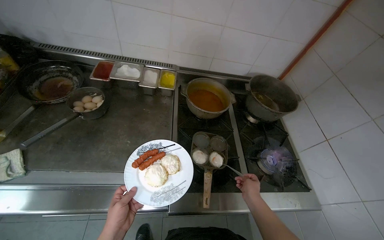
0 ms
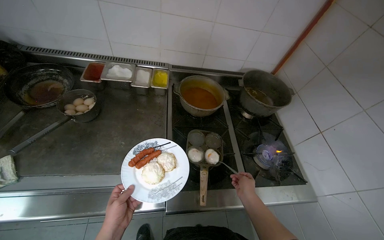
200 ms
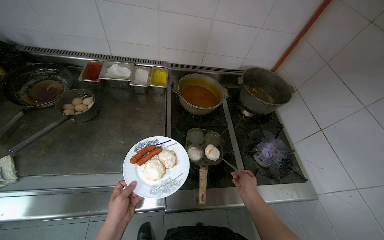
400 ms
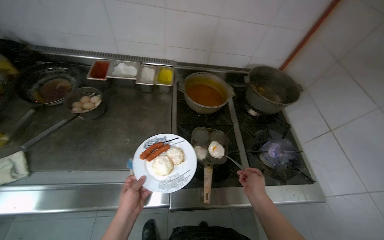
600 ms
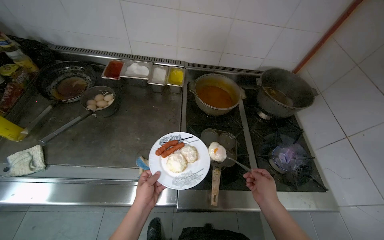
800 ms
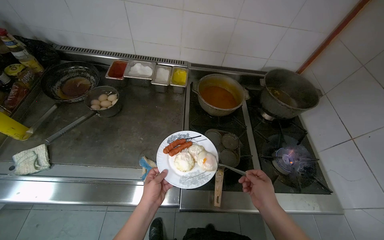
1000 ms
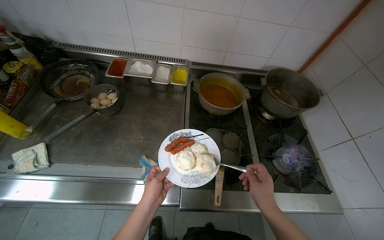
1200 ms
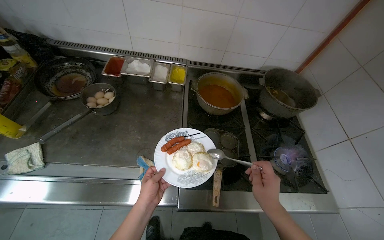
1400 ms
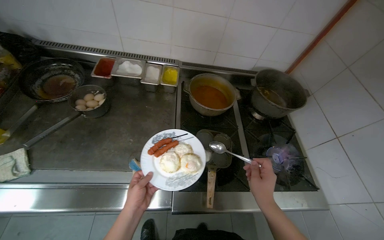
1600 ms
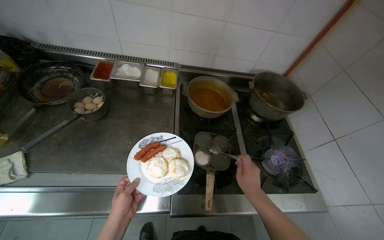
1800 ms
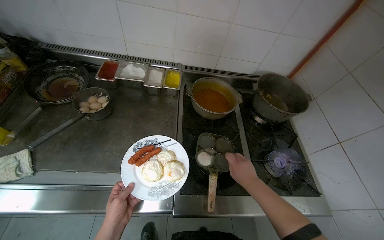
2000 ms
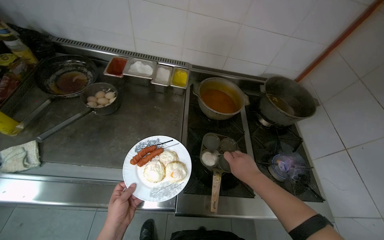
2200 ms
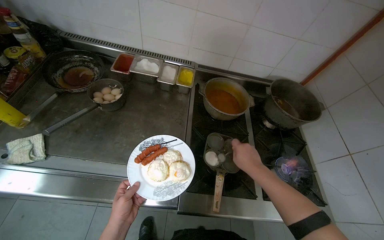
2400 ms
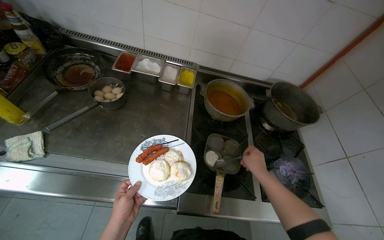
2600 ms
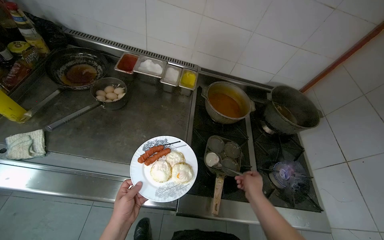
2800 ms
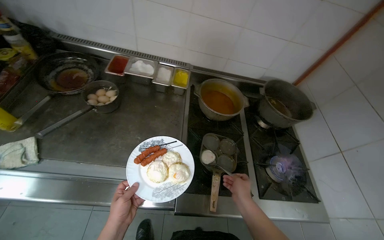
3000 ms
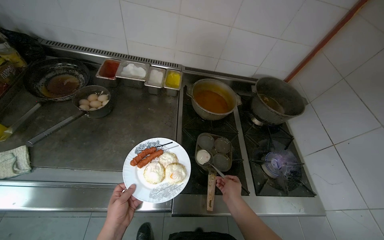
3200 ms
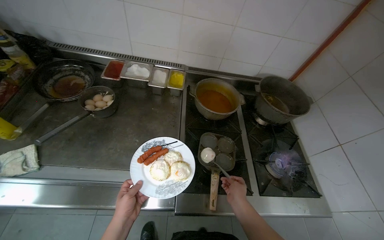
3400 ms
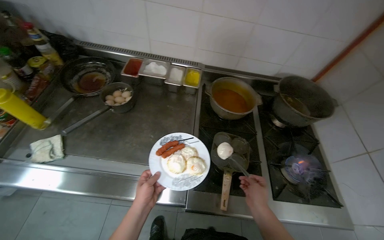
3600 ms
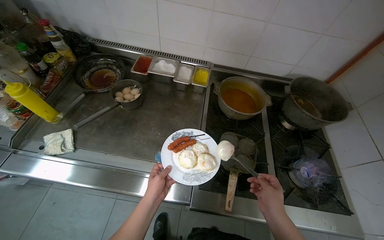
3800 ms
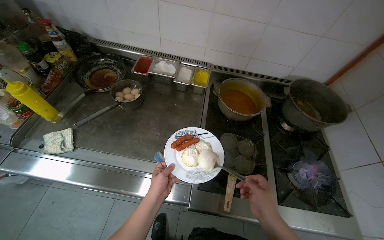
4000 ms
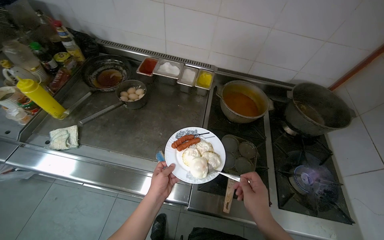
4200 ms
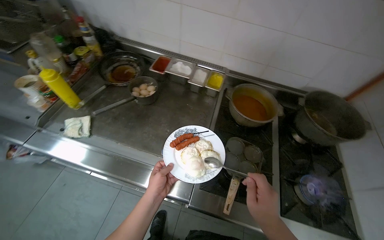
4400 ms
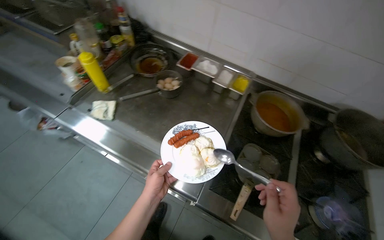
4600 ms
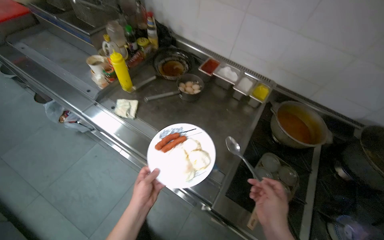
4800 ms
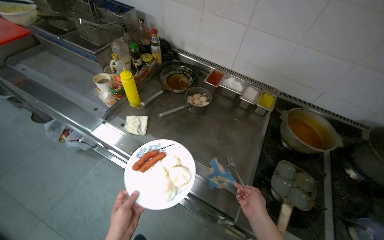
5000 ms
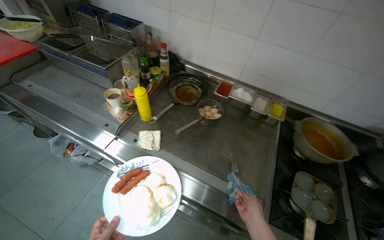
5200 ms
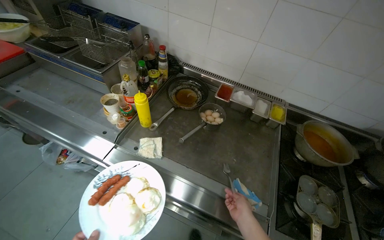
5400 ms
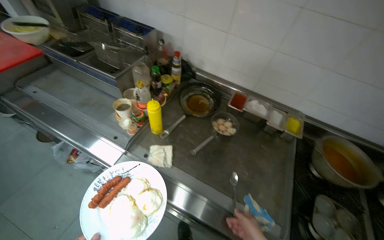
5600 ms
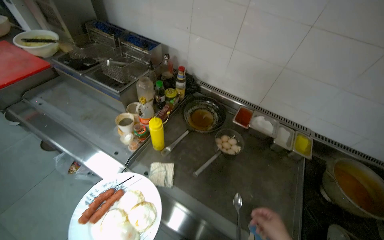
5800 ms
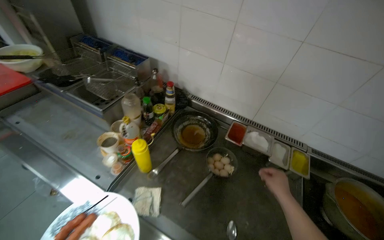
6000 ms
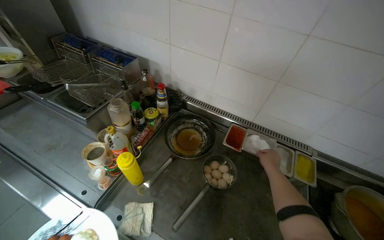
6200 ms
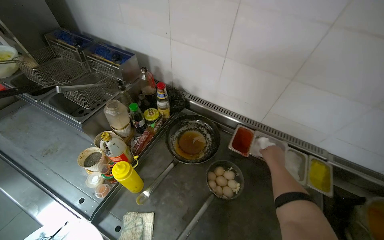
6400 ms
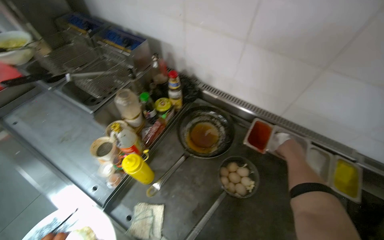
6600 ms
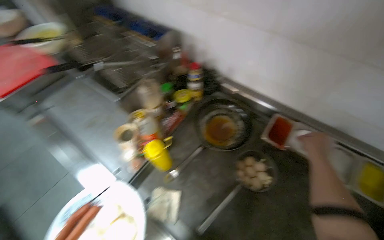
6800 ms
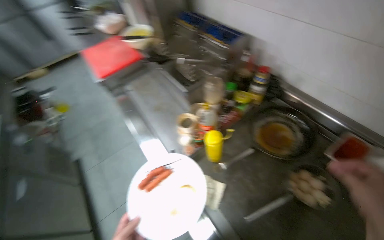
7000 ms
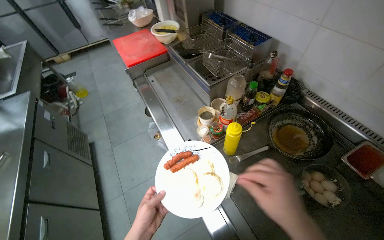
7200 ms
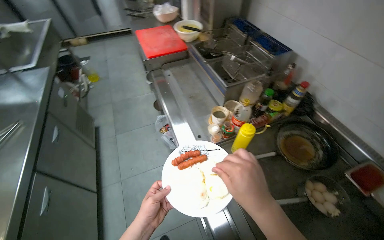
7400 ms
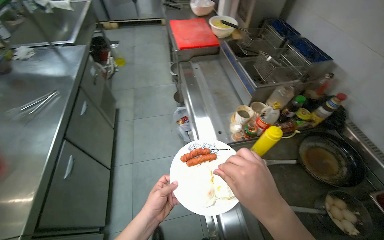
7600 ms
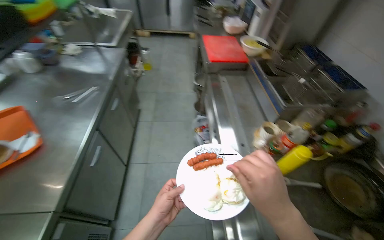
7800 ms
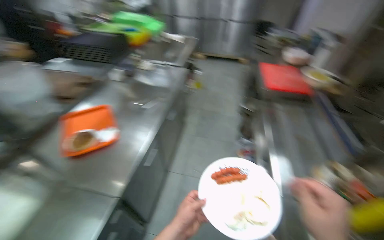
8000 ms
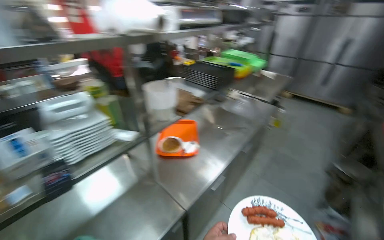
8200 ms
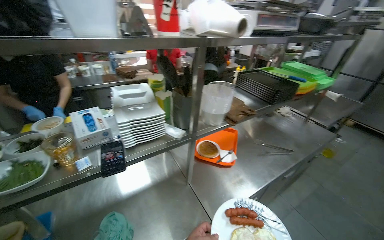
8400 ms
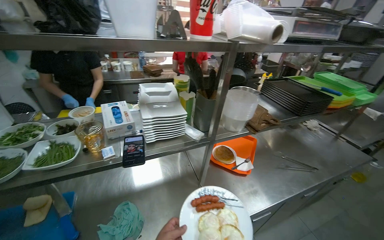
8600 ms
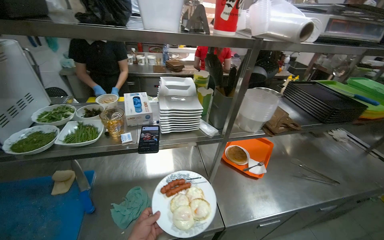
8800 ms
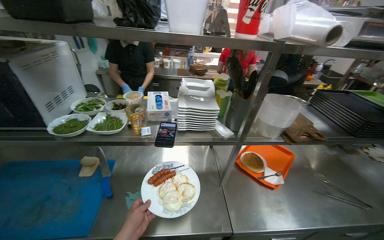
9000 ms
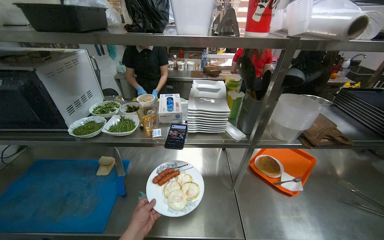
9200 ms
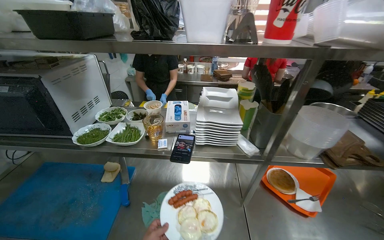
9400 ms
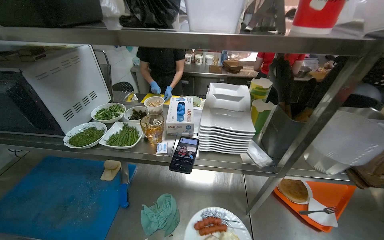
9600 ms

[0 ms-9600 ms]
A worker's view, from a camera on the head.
Job: preparing food.
The whole recording: Transferring cooked eggs to plate. The worker transfers cooked eggs from a pan to a plate using a spoon.
0 ms to 1600 ms: The right hand heads nearer to the camera, covering about 10 cm.
1600 ms to 3200 ms: The right hand goes roughly 10 cm farther from the camera.
3200 ms to 4800 ms: The head rotates about 35 degrees to the left. The right hand goes roughly 15 cm nearer to the camera.
4800 ms to 6400 ms: The wearer moves about 50 cm.
6400 ms to 8000 ms: The camera is carried approximately 60 cm. The wearer looks roughly 75 degrees further to the left.
8000 ms to 9600 ms: The wearer's head swings roughly 85 degrees to the left.

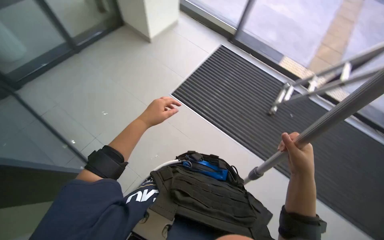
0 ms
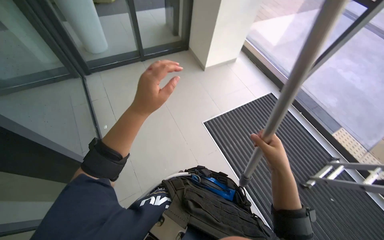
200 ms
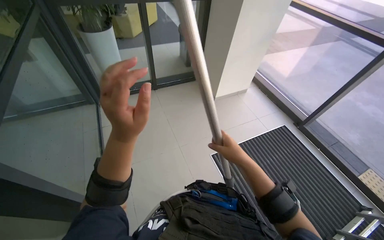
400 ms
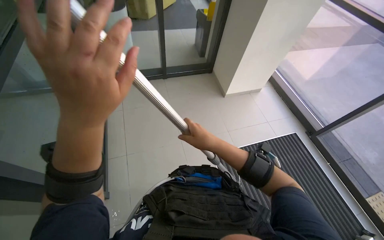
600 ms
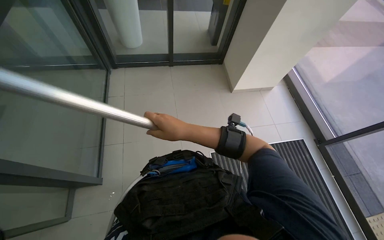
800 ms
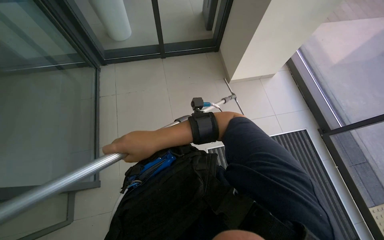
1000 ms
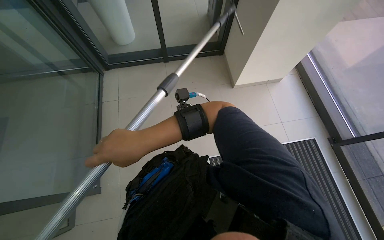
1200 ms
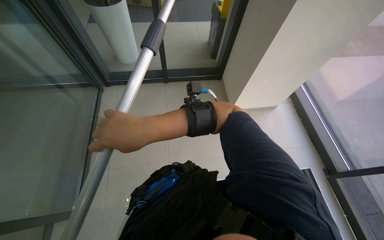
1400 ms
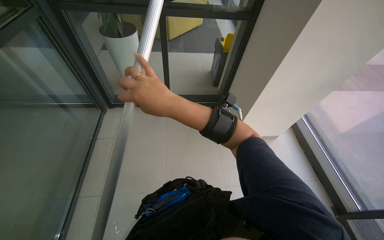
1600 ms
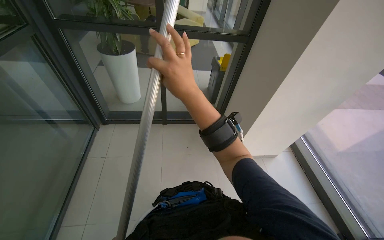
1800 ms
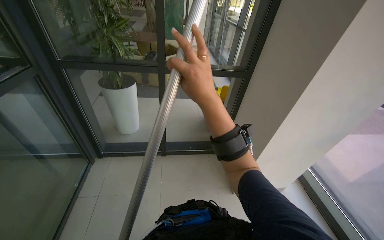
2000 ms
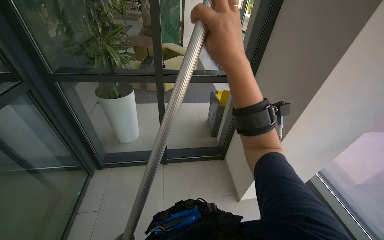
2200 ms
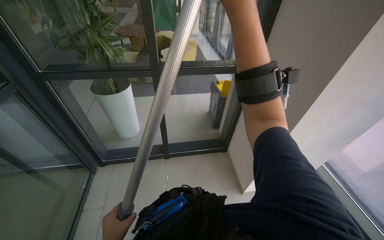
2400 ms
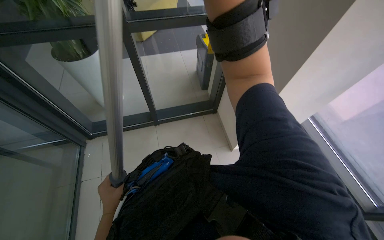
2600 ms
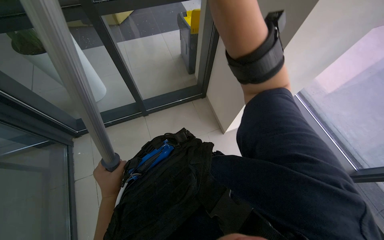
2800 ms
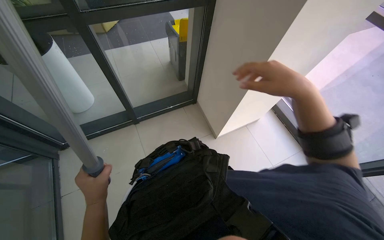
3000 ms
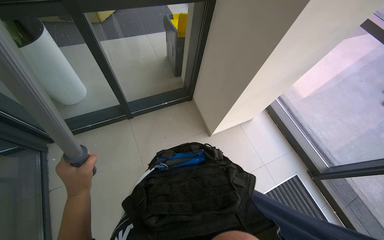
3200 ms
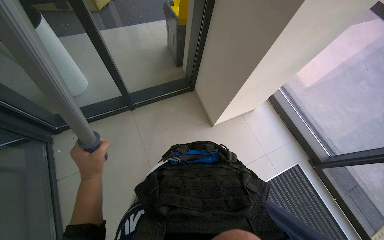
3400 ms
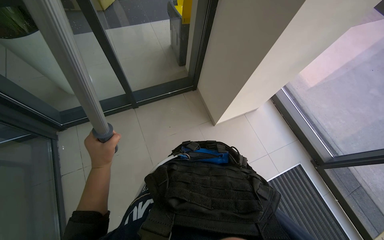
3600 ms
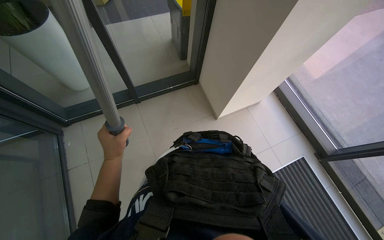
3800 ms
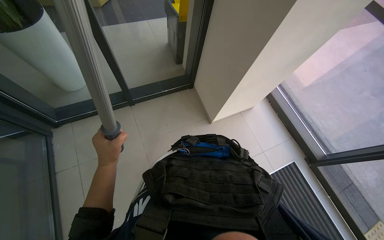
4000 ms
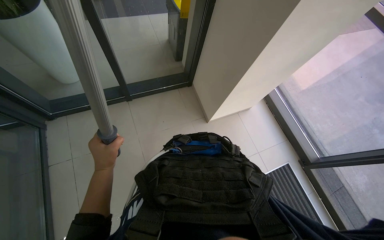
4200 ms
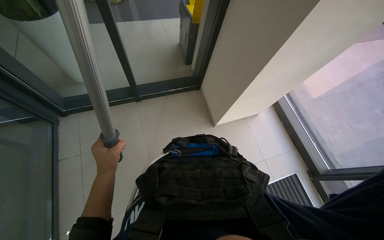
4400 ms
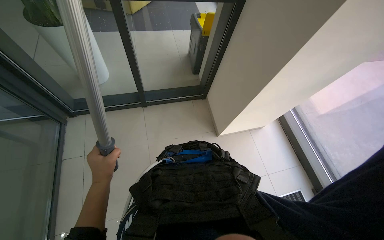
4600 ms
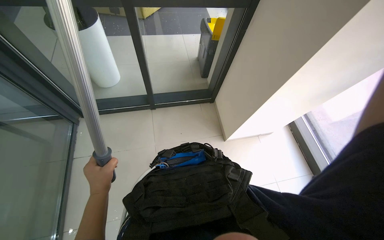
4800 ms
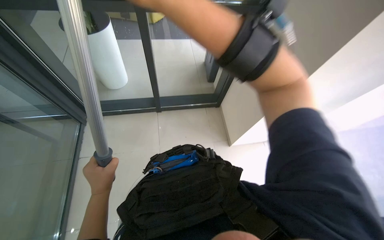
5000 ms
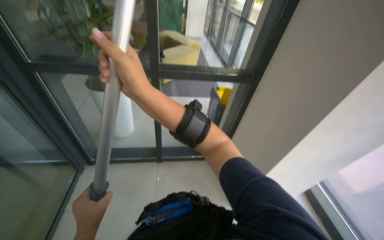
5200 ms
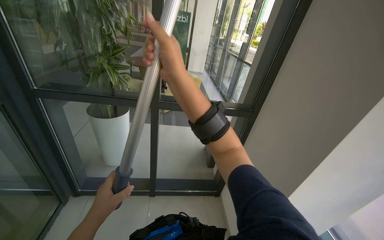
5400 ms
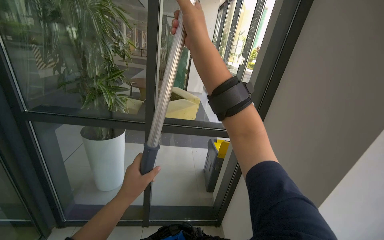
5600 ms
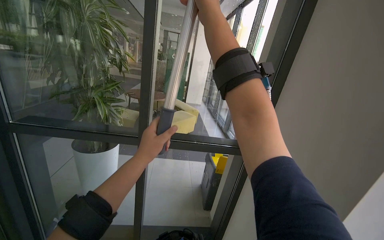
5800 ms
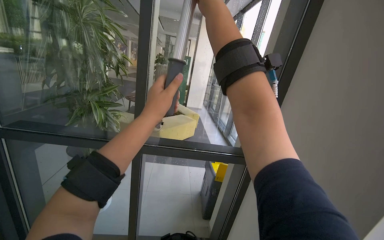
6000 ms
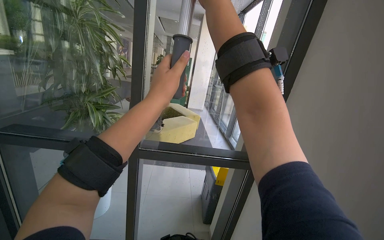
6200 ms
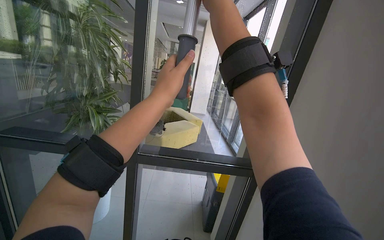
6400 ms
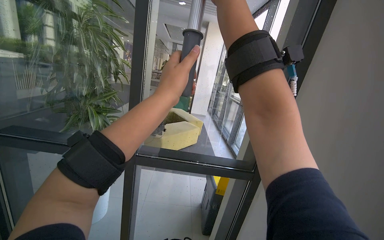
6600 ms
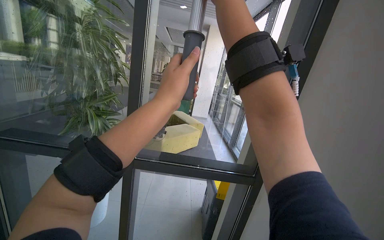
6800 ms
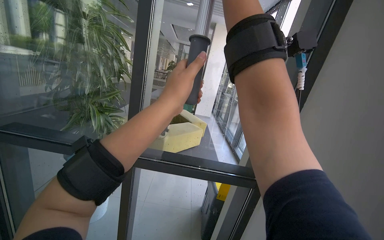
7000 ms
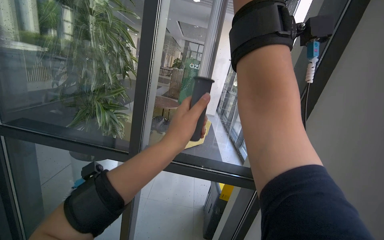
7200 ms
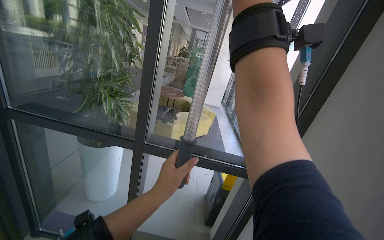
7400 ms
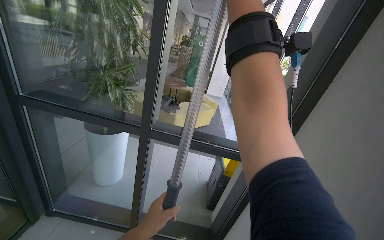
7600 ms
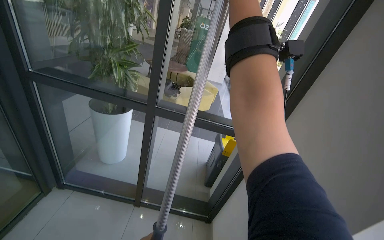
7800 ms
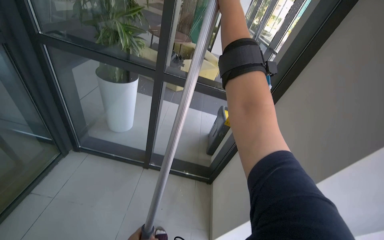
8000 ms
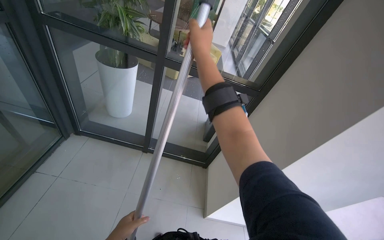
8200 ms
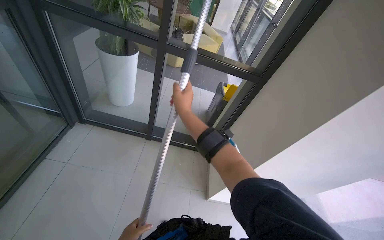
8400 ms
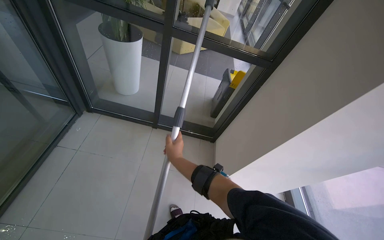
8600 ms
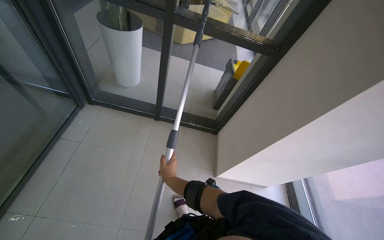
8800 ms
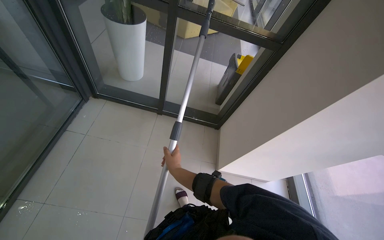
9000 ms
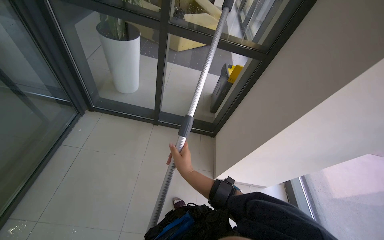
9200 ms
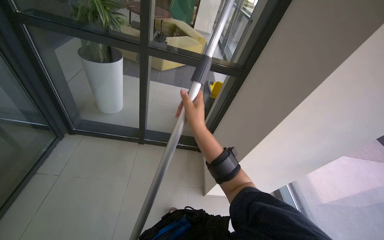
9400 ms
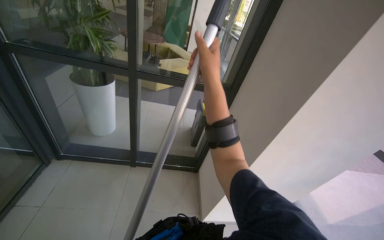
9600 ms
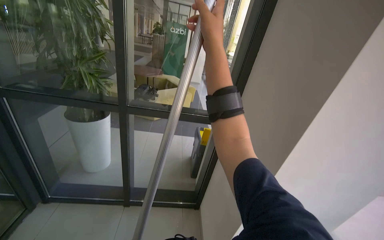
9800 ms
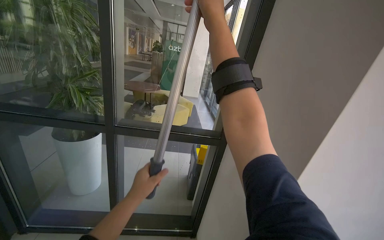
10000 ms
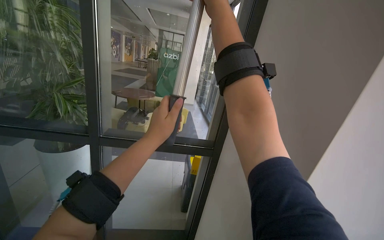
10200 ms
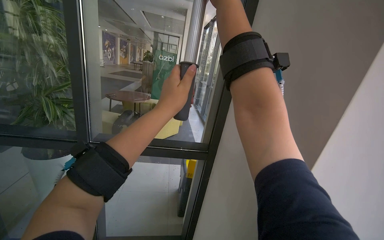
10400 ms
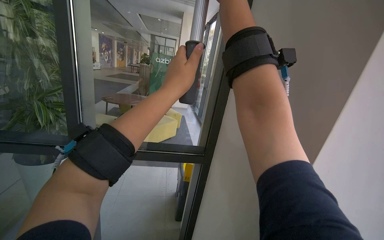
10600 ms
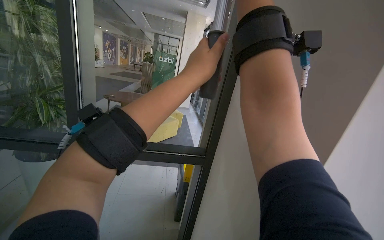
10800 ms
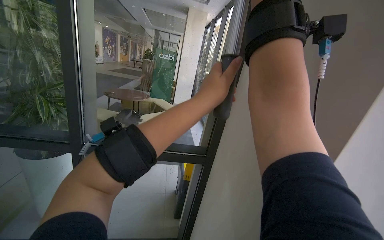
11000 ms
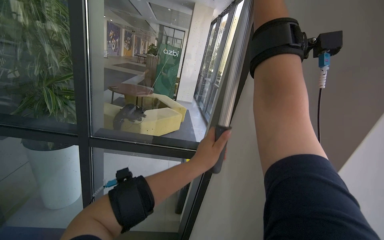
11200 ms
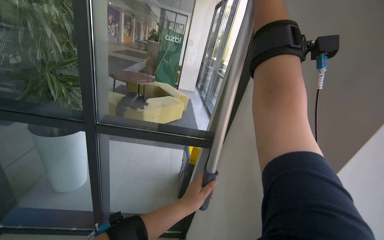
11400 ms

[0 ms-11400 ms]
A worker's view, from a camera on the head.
Job: cleaning windows.
The whole recording: Cleaning glass. The worker uses an extended squeegee pole to clean the upper section of a glass.
0 ms to 1400 ms: The camera is carried roughly 70 cm. The wearer's head swings approximately 40 degrees to the left.
1400 ms to 2800 ms: The wearer looks approximately 20 degrees further to the right.
4200 ms to 5600 ms: The head rotates some 20 degrees to the left. The wearer looks about 45 degrees further upward.
5600 ms to 7200 ms: The left hand shifts about 35 cm up the picture and to the right.
7200 ms to 8600 ms: The view tilts some 35 degrees downward.
8600 ms to 10000 ms: The view tips upward by about 30 degrees.
